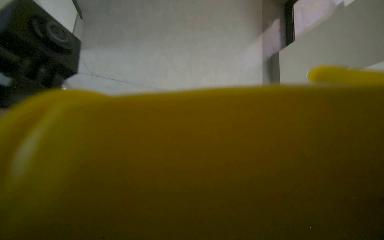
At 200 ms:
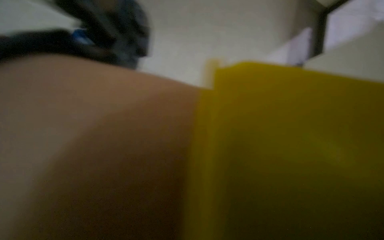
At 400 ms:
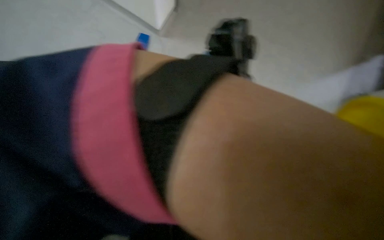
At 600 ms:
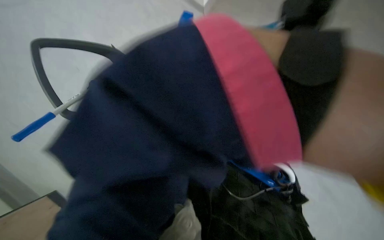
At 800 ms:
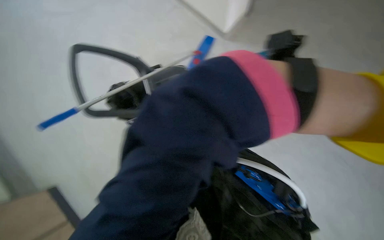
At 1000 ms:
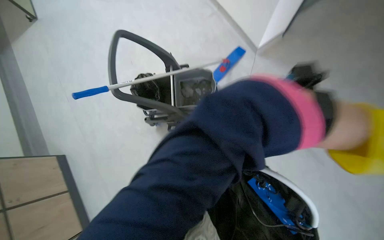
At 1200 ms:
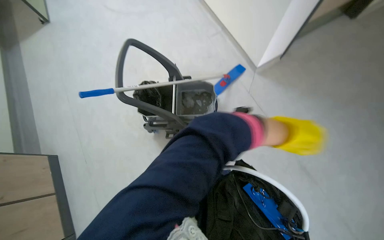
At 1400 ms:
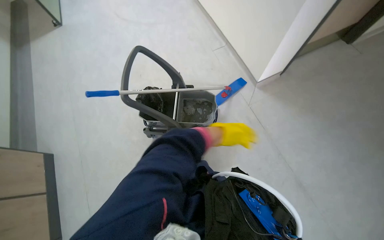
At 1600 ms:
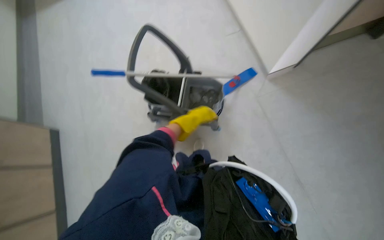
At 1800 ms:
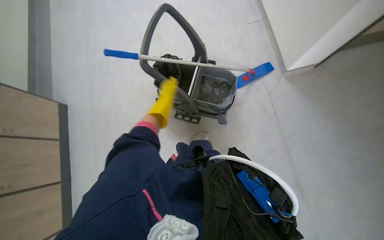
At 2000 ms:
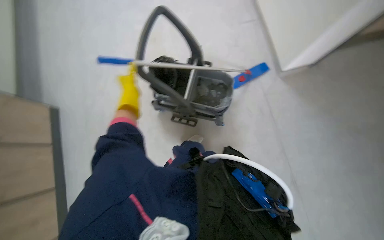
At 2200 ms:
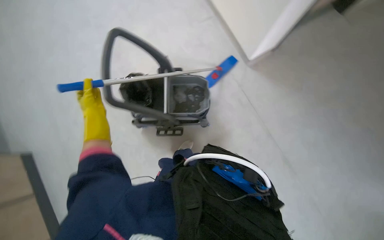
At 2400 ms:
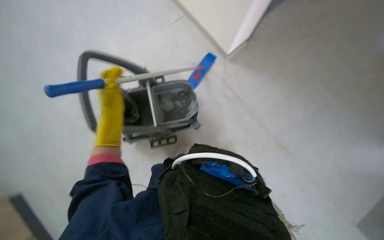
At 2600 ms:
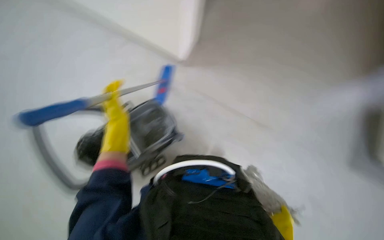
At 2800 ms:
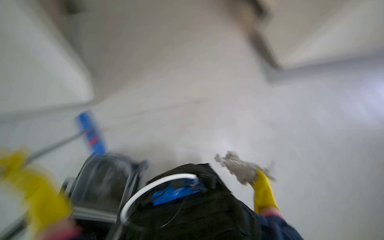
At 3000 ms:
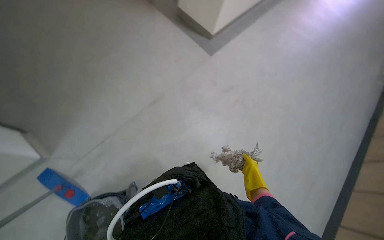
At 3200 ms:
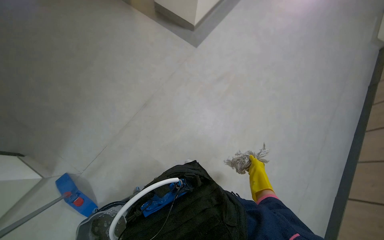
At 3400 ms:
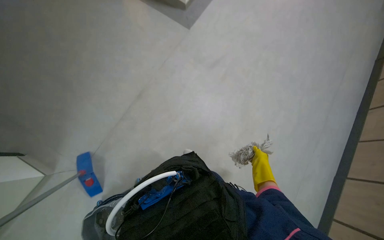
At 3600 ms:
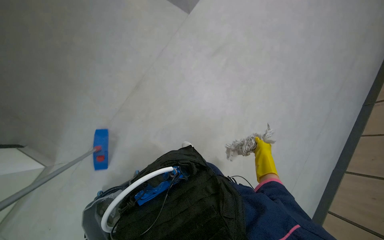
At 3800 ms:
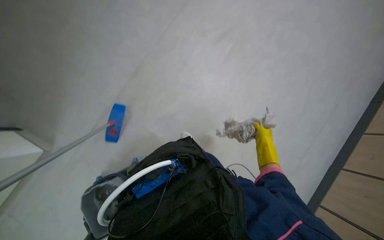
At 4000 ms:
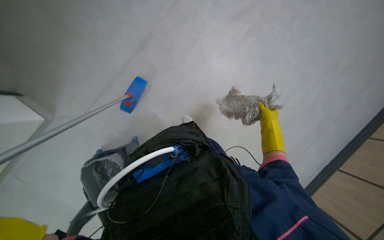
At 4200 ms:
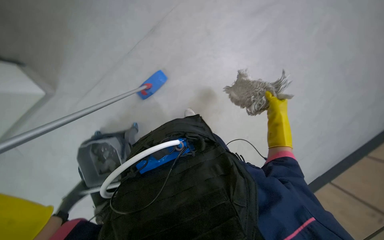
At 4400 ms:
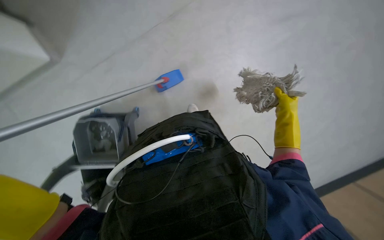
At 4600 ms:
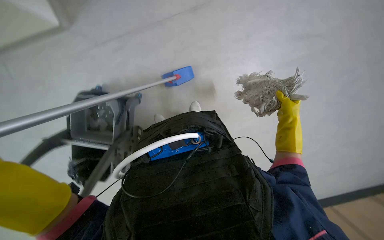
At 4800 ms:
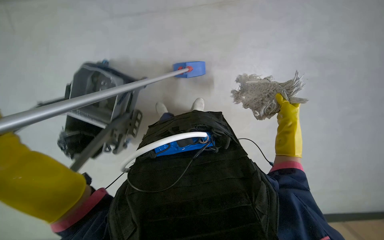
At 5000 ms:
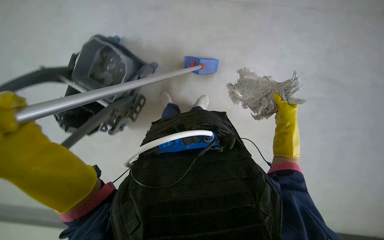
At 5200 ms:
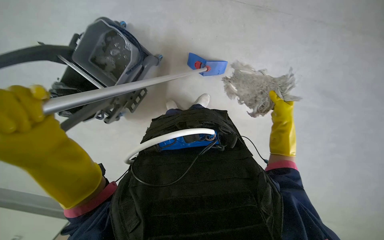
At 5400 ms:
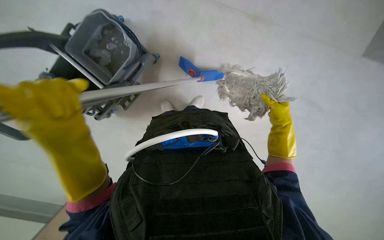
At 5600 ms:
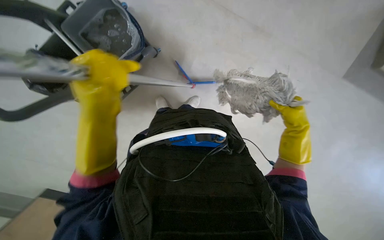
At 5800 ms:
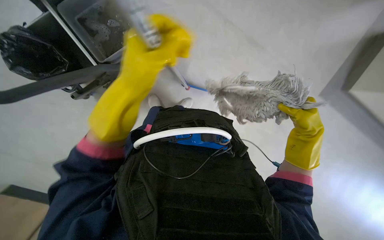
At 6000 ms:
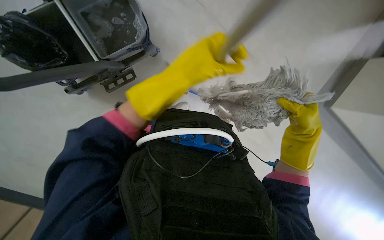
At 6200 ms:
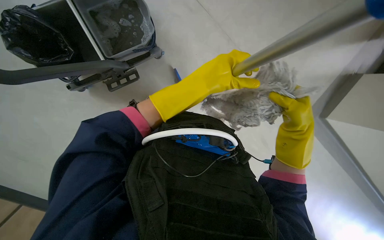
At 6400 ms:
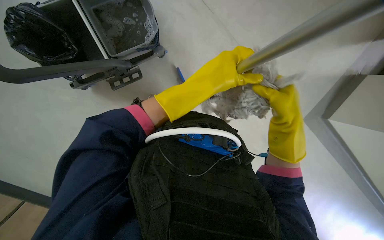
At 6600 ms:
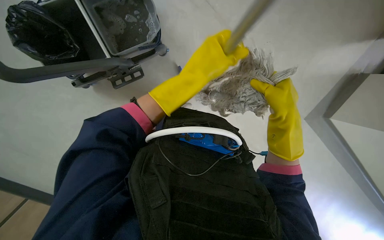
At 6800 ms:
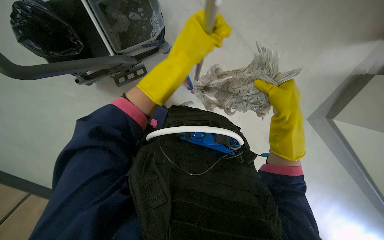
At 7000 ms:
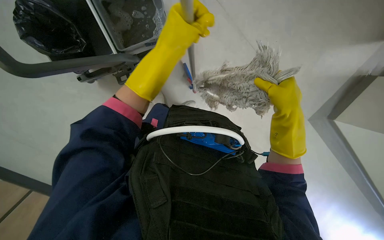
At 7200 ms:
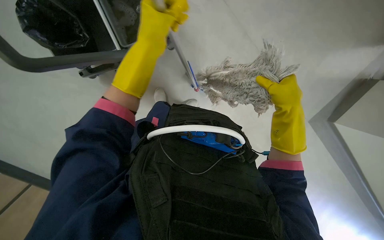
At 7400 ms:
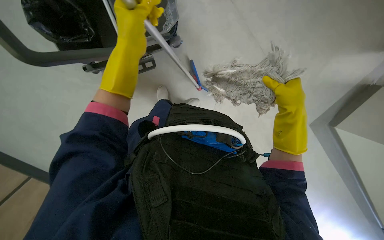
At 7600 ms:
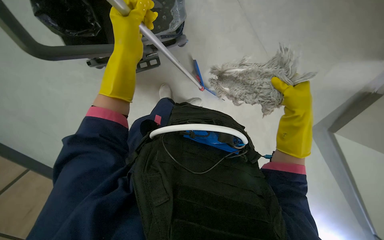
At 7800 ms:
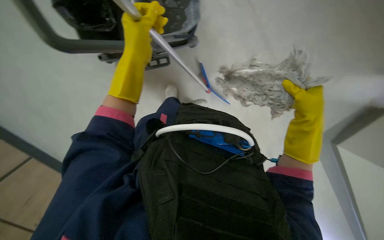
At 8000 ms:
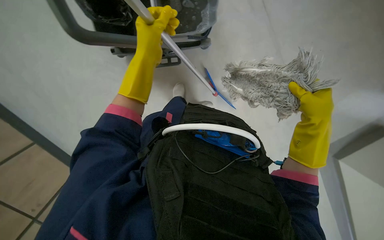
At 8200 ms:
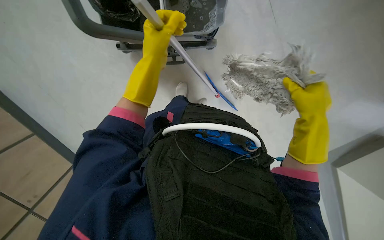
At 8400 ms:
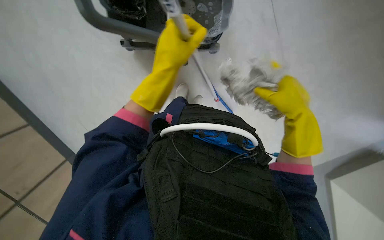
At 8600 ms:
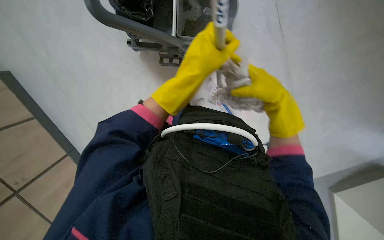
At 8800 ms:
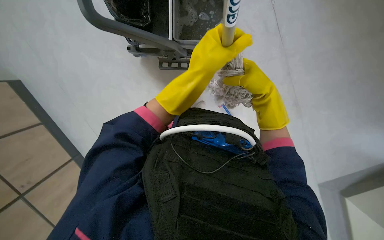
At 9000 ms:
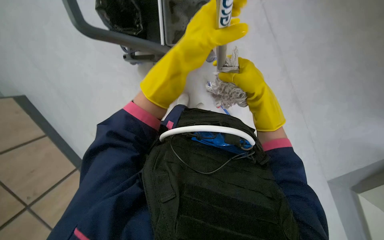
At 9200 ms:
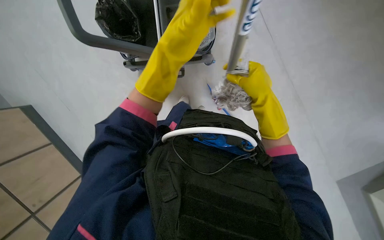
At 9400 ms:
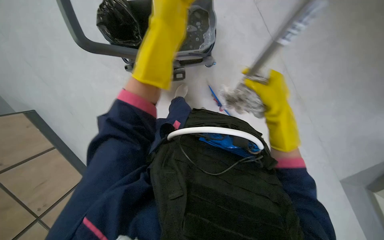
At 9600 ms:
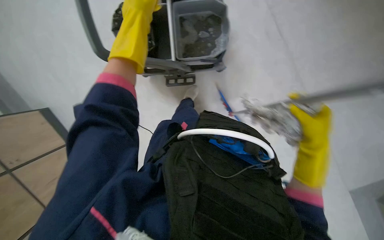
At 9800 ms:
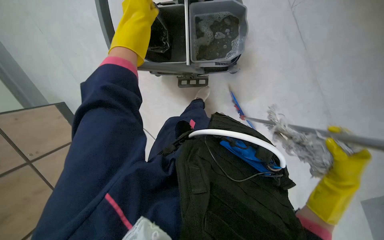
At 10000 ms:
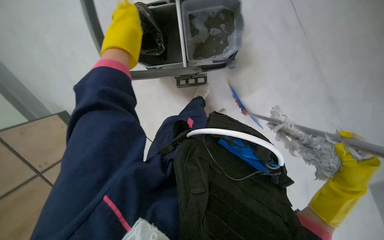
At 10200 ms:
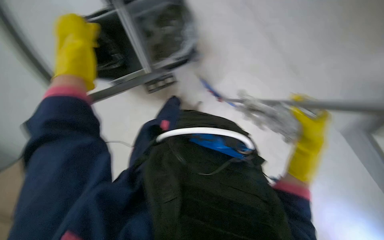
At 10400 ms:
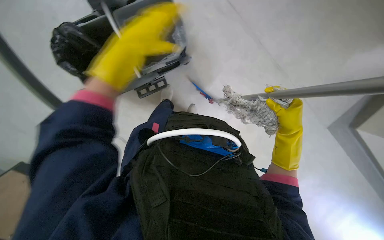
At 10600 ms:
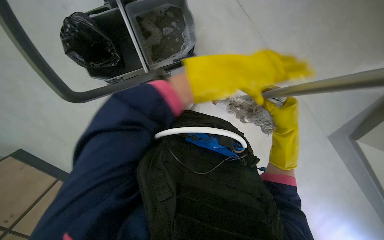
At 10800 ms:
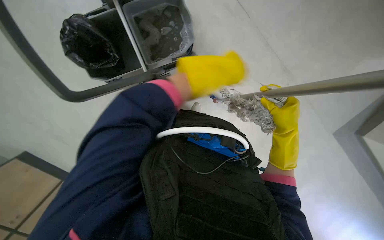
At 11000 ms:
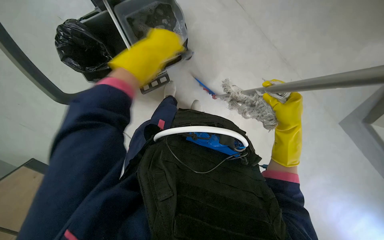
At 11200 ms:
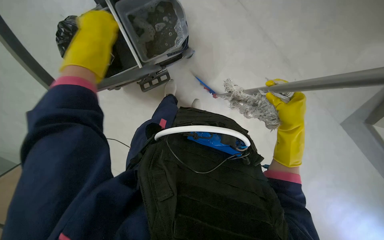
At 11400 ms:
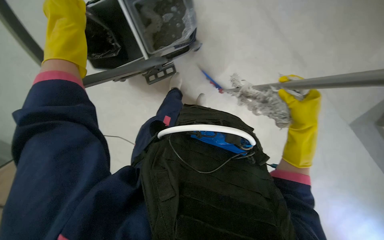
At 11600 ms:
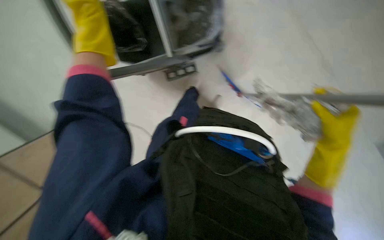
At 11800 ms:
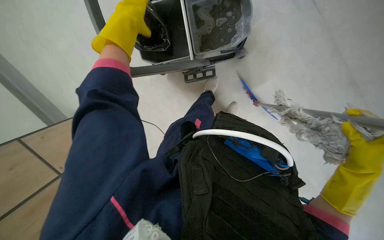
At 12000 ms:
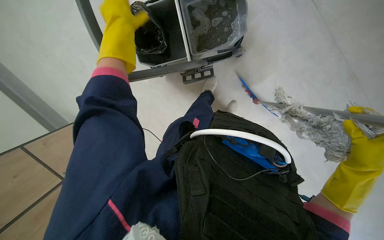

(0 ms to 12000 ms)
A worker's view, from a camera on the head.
Job: preparing cleaning supplies.
The whole recording: Changing mop head. The worker removes the dirty mop head and attaches a clean one.
1600 ms - 3000 ms: The head turns to the right by roughly 55 degrees.
3000 ms - 4400 ms: The view tips downward by some 25 degrees.
4400 ms - 6000 ms: The view swings roughly 20 degrees to the right. Everything in view rotates about 30 degrees clockwise. The right hand shifts roughly 20 cm nearer to the camera.
6000 ms - 7600 ms: The left hand heads to the left, covering some 15 cm. The right hand goes some 15 cm to the left and up the picture.
7600 ms - 9000 ms: The right hand heads to the left, covering about 15 cm. Meanwhile the left hand is displaced to the right by about 10 cm.
9000 ms - 10400 ms: The right hand moves down the picture and to the right, about 15 cm.
10400 ms - 12000 ms: The head turns to the left by roughly 20 degrees. The right hand travels to the right by some 10 cm; the left hand travels to the right and back again, about 25 cm each way.

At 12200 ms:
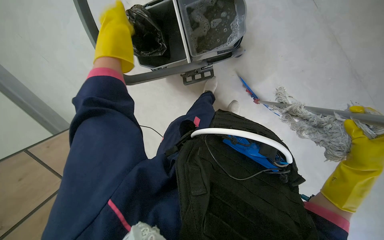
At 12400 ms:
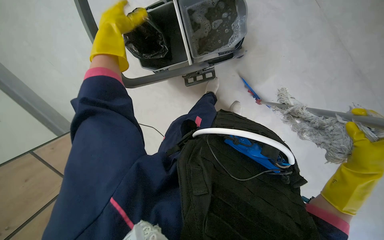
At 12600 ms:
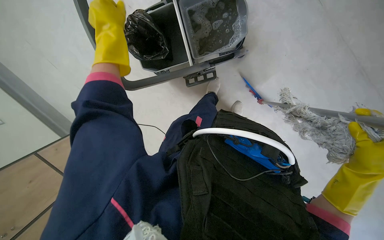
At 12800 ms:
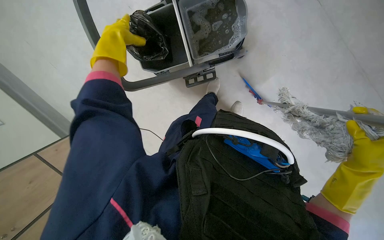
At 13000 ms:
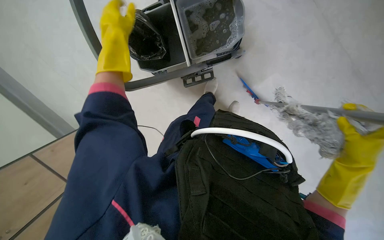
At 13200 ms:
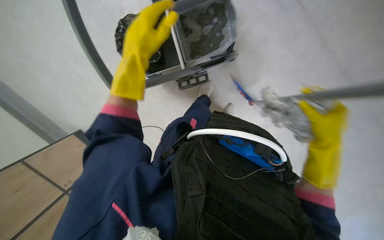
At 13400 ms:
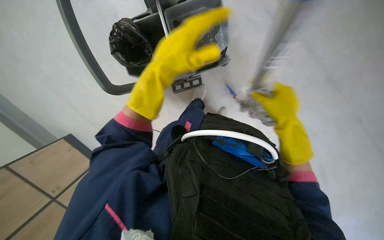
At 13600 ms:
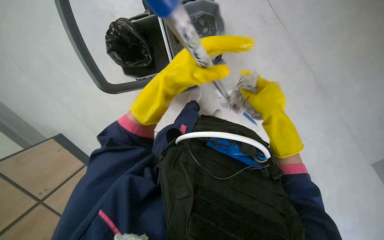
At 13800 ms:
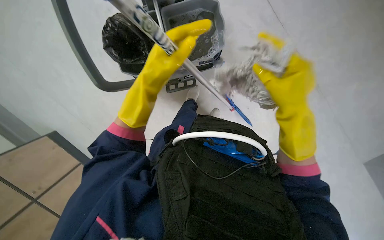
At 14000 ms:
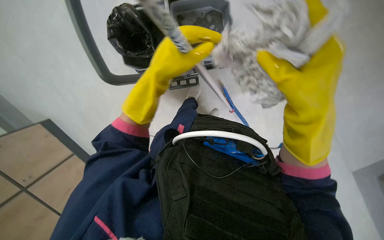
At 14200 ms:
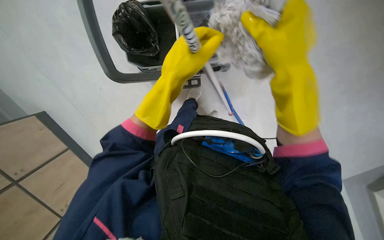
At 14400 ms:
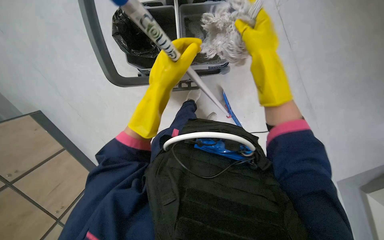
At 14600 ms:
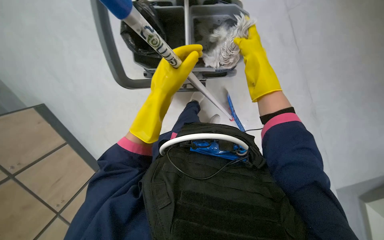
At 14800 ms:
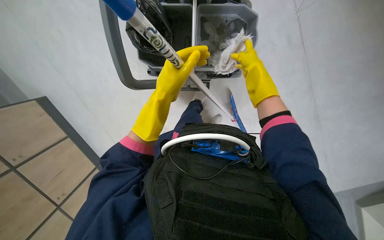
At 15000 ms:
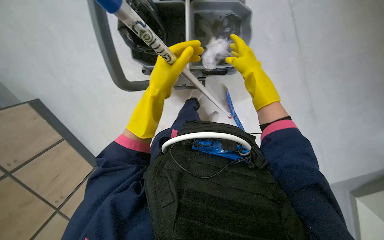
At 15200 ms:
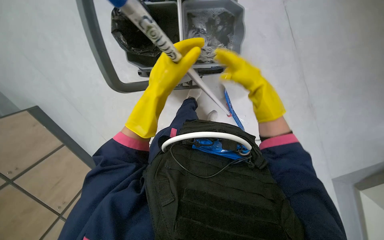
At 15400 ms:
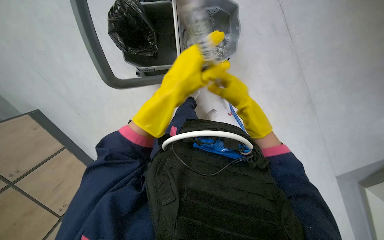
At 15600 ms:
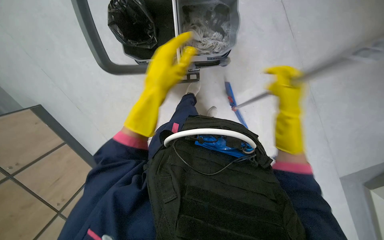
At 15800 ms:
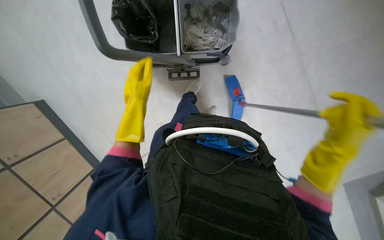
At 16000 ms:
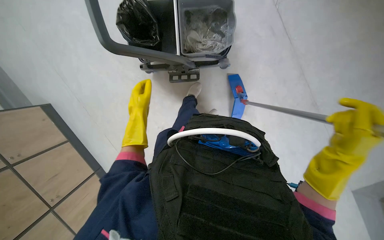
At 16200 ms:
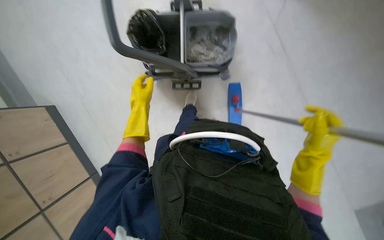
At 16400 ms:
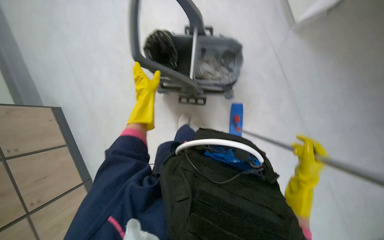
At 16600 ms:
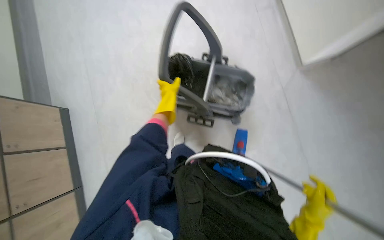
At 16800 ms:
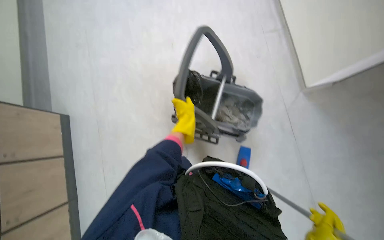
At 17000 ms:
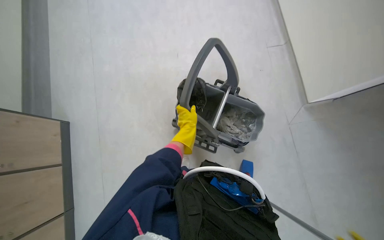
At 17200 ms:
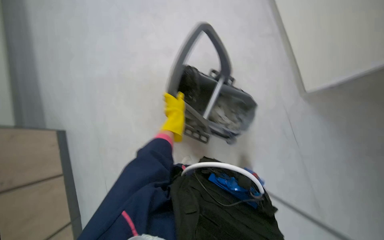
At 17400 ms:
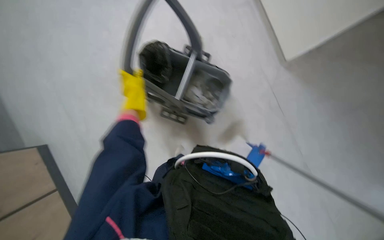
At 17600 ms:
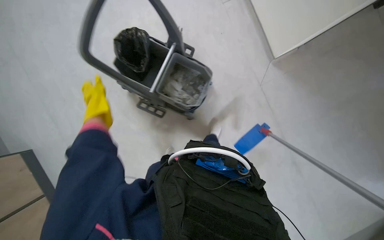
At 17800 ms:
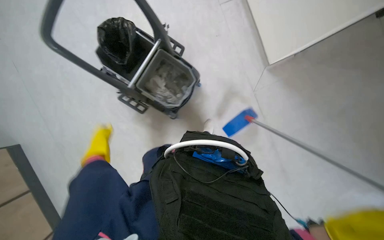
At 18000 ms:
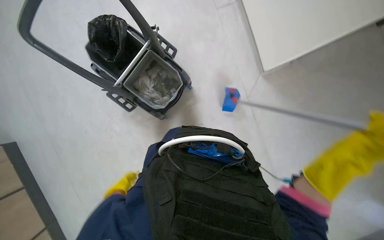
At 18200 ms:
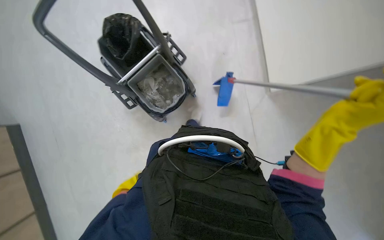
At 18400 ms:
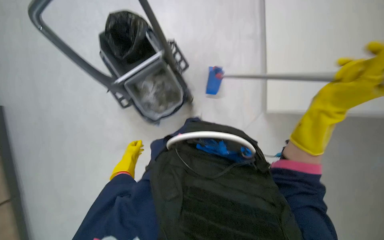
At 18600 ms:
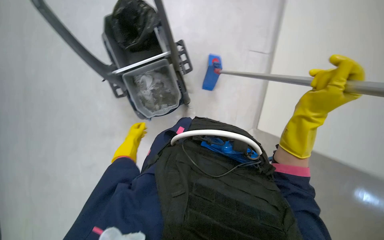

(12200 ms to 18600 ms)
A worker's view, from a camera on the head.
Job: preparing cleaning supplies.
The whole recording: Changing mop head. The worker removes the dirty mop head and attaches a clean one.
12200 ms - 13800 ms: The left hand goes roughly 20 cm to the right and down the picture; the right hand heads to the left and up the picture, covering about 20 cm.
13800 ms - 15400 ms: The right hand is displaced farther from the camera by about 10 cm.
15400 ms - 17000 ms: The wearer looks approximately 25 degrees further upward. Everything in view rotates roughly 25 degrees clockwise.
17000 ms - 18600 ms: The camera is aimed some 40 degrees further to the right.
